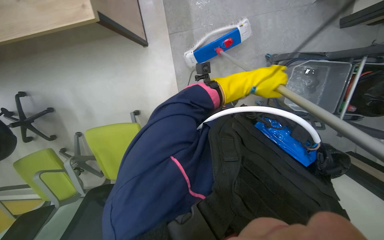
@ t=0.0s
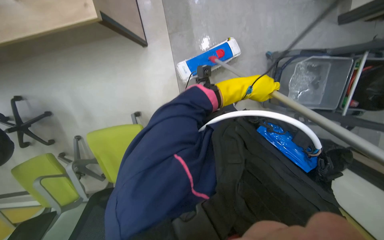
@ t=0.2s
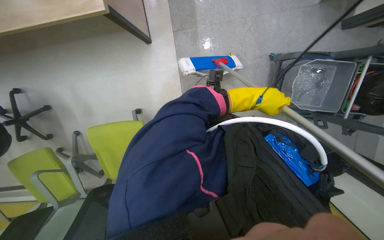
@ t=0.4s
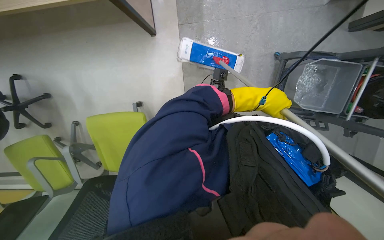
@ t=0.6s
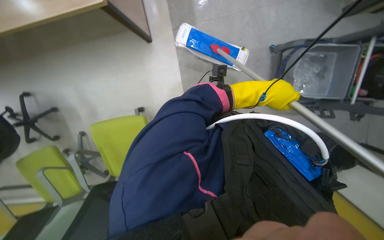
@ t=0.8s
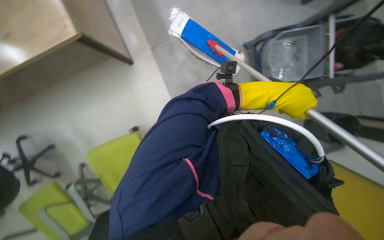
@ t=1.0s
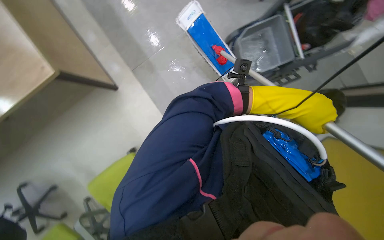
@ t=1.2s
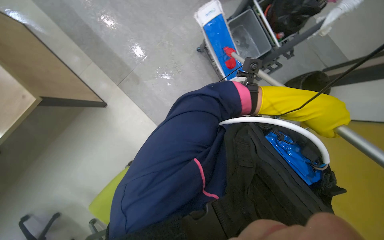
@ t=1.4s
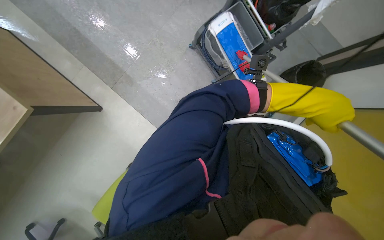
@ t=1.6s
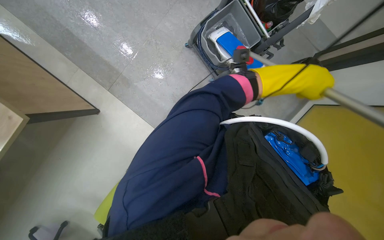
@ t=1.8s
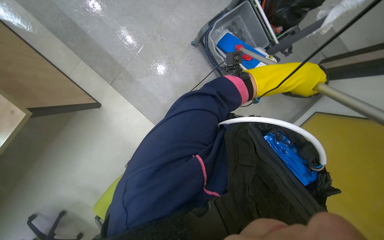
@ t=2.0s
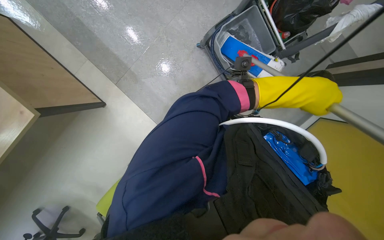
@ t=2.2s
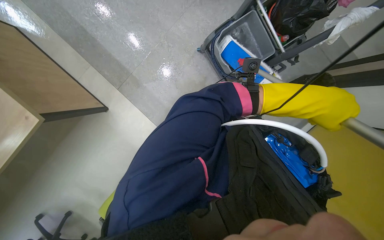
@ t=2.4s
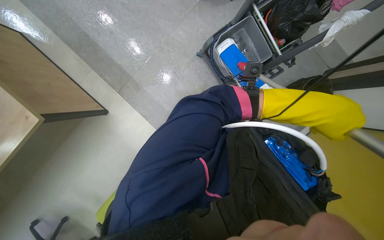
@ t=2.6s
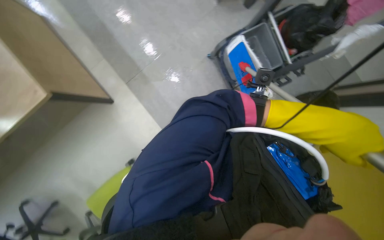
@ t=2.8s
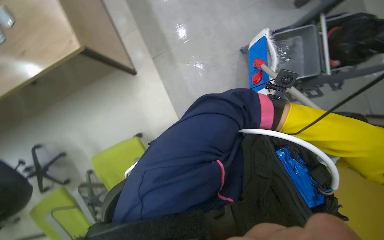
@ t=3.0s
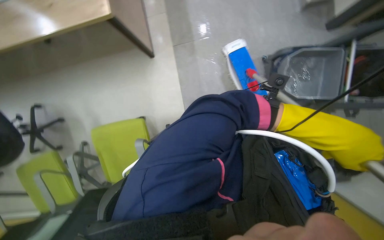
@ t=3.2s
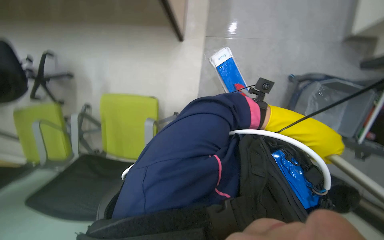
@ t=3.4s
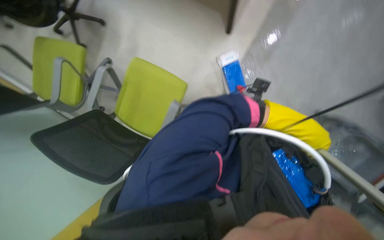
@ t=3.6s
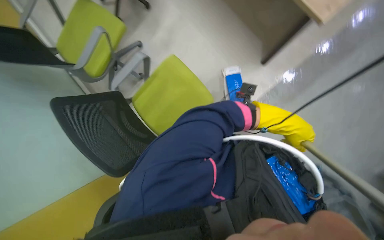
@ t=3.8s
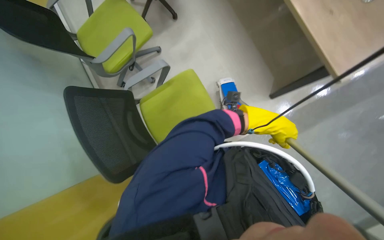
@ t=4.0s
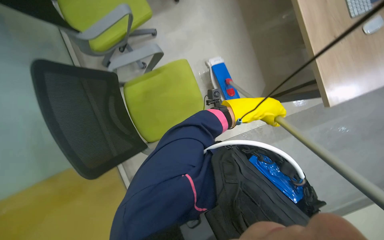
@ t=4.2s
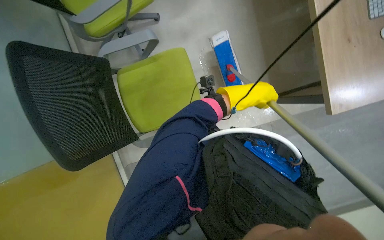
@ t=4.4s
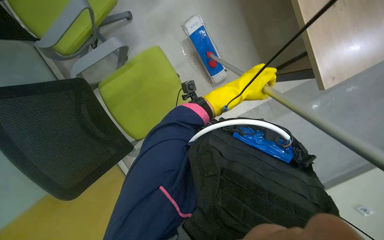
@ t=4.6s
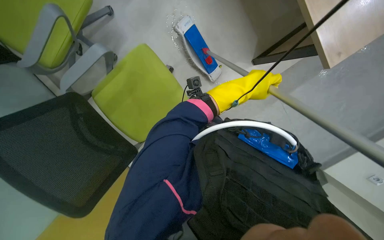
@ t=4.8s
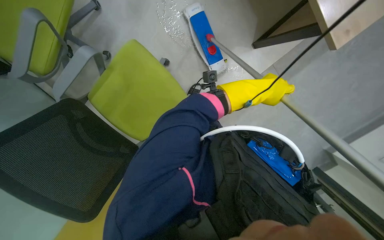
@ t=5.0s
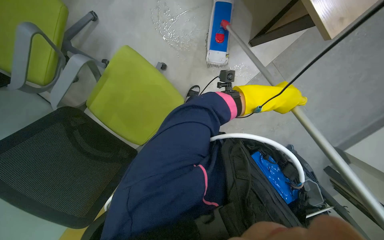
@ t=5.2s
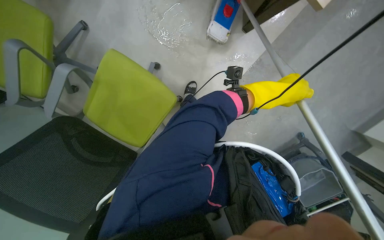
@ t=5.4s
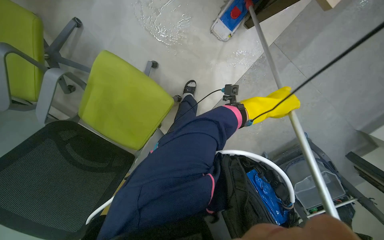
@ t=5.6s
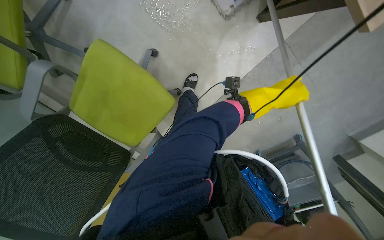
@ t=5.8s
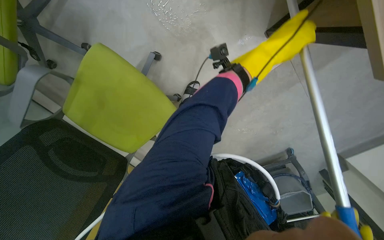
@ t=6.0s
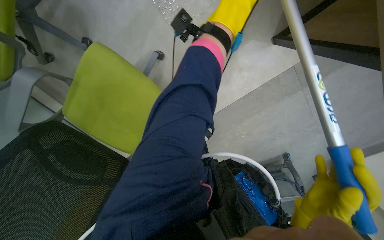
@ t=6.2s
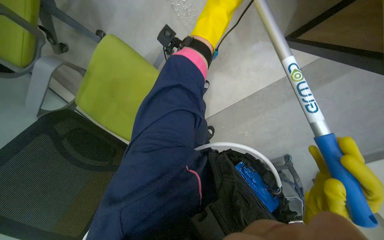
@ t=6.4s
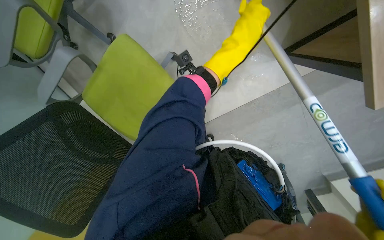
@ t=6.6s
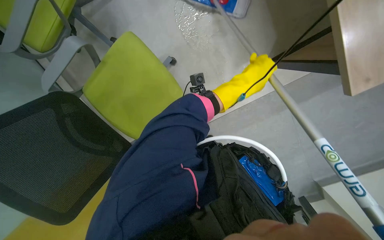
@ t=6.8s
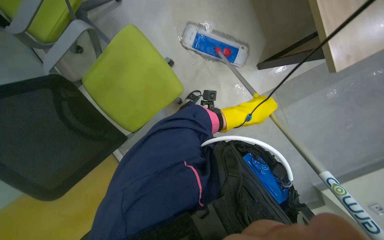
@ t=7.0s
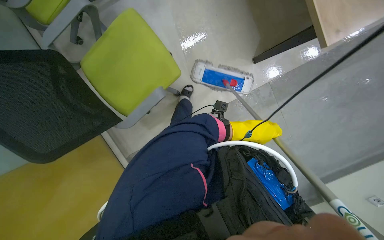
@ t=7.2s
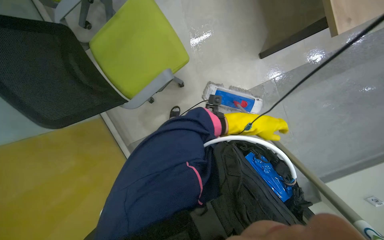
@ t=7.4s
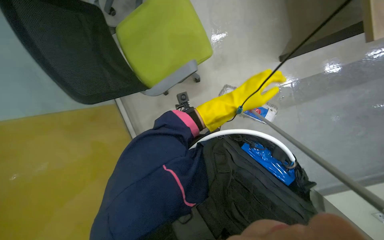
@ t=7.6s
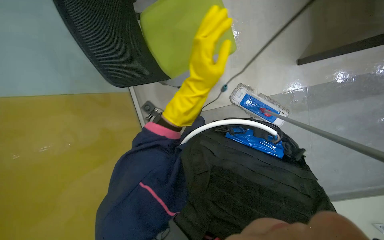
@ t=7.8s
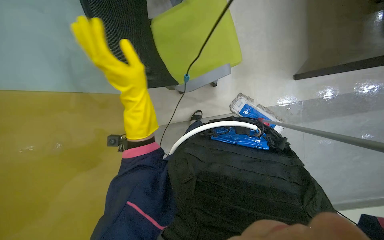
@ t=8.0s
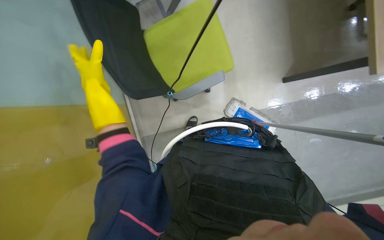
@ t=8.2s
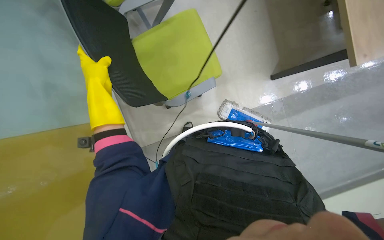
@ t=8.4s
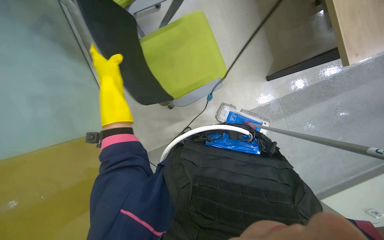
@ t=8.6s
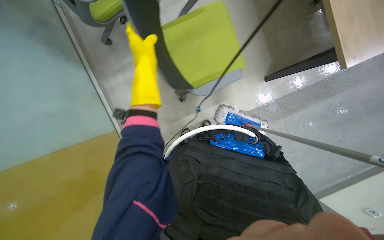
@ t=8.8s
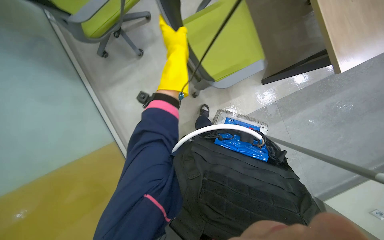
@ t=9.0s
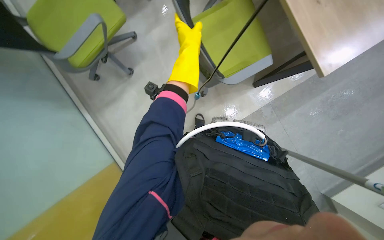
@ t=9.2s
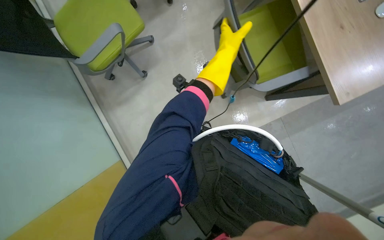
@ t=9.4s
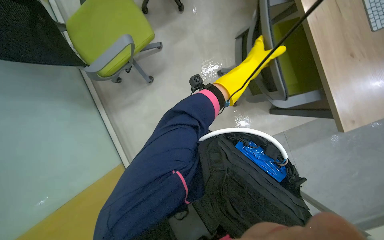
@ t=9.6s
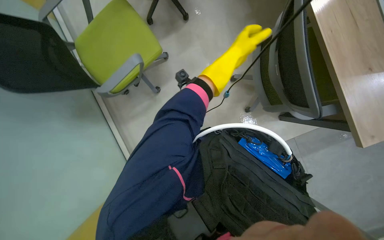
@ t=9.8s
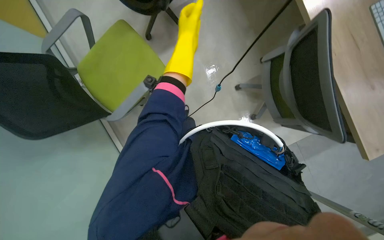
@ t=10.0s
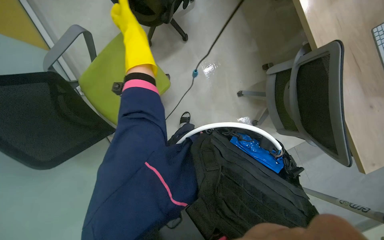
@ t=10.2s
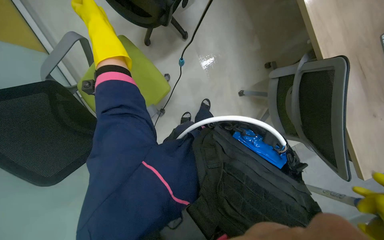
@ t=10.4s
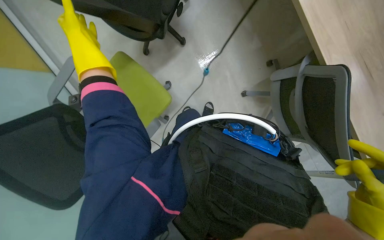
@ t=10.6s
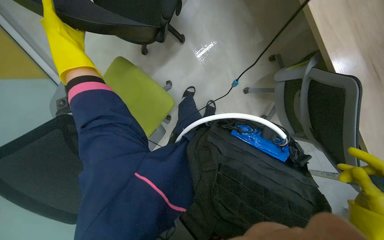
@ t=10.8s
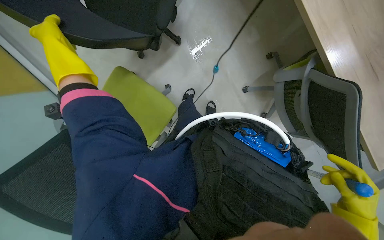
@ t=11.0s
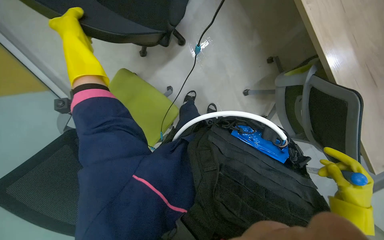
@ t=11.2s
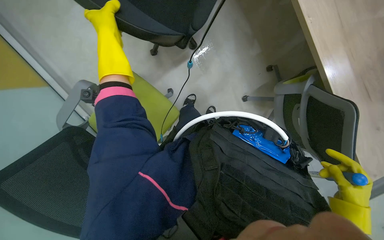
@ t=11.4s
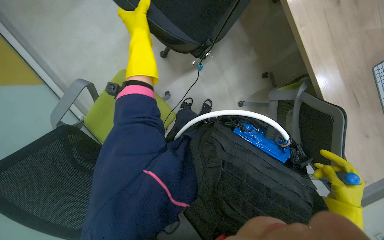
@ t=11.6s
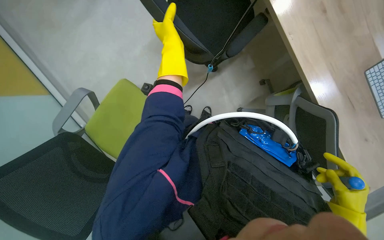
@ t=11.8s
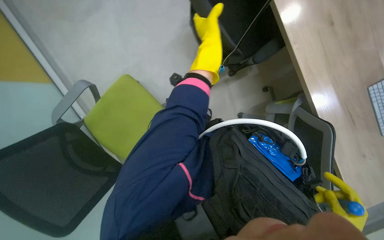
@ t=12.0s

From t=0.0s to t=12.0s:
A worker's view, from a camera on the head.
Job: organizing items.
The whole recording: Arranging office chairs. The worker lifts and moves office chairs to clear the floor.
From t=0.0s to t=1.6s: Everything in view rotates roughly 40 degrees counterclockwise.
From t=3.0s to t=4.4s: The scene turns approximately 80 degrees clockwise in the picture.
From t=4.4s to t=6.0s: The wearer looks roughly 15 degrees further downward. The left hand travels up the picture by about 20 cm.
From t=6.0s to t=7.6s: The camera pitches upward, by approximately 15 degrees.
From t=7.6s to t=9.0s: The left hand moves to the left and up the picture, about 25 cm.
From t=9.0s to t=10.4s: The left hand travels to the left by about 25 cm.
From t=10.4s to t=12.0s: The left hand goes approximately 20 cm up the picture.

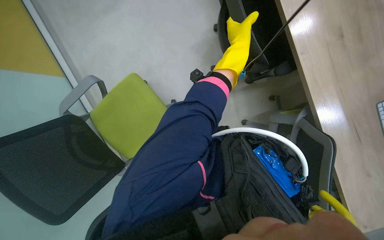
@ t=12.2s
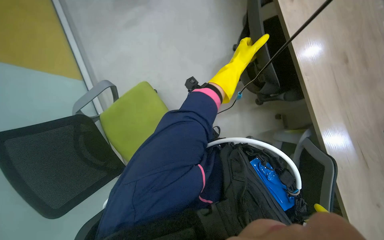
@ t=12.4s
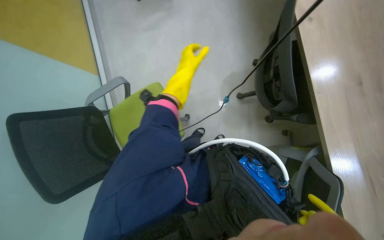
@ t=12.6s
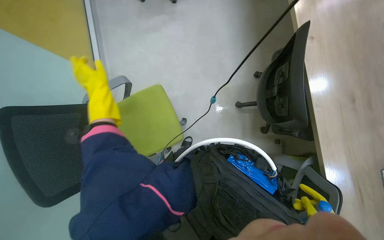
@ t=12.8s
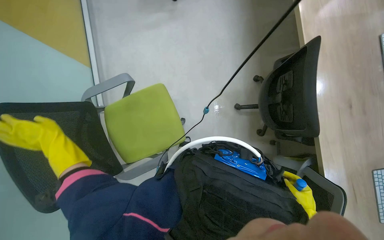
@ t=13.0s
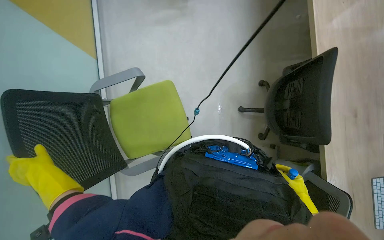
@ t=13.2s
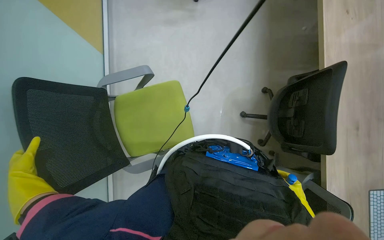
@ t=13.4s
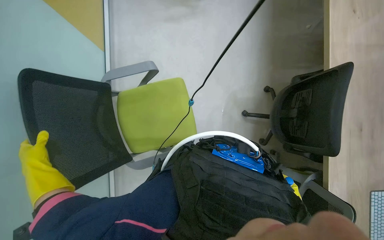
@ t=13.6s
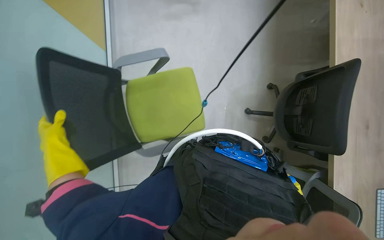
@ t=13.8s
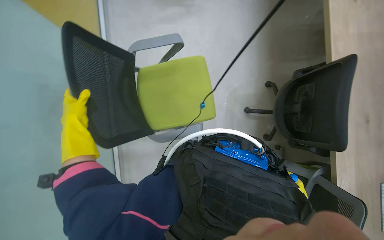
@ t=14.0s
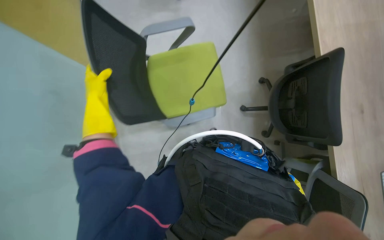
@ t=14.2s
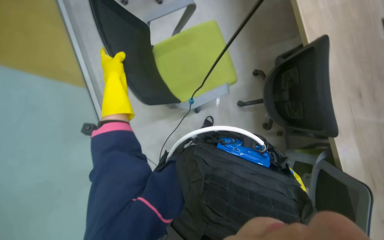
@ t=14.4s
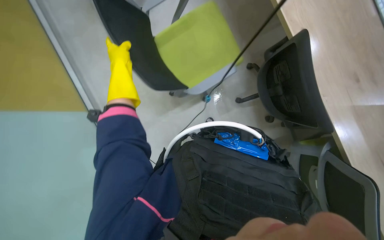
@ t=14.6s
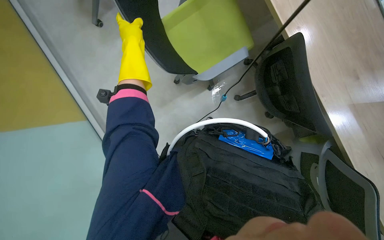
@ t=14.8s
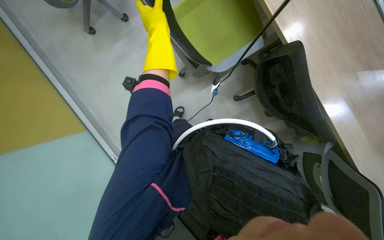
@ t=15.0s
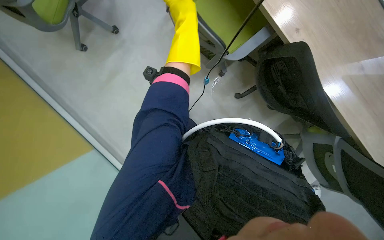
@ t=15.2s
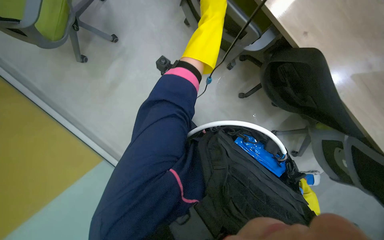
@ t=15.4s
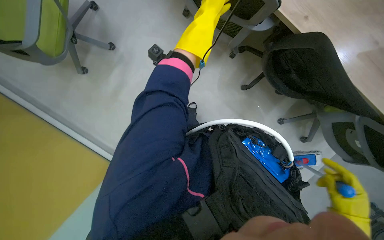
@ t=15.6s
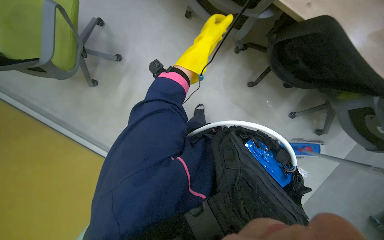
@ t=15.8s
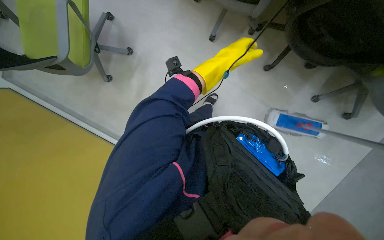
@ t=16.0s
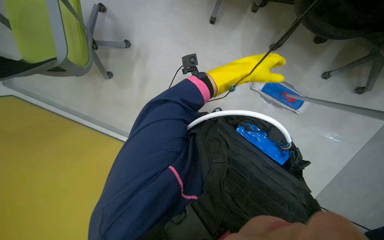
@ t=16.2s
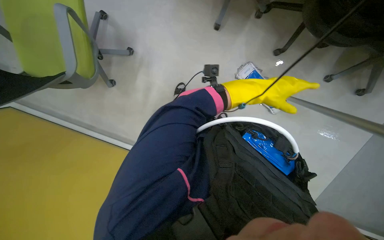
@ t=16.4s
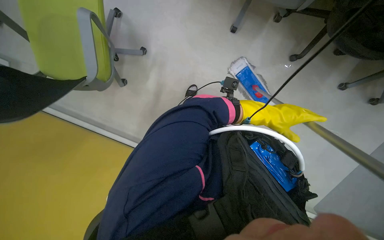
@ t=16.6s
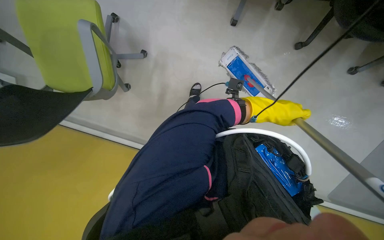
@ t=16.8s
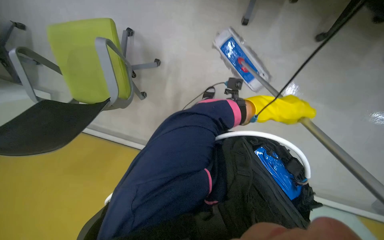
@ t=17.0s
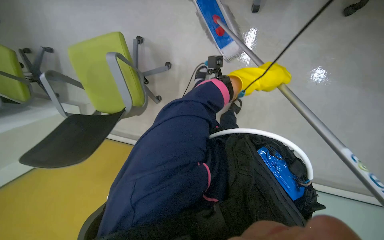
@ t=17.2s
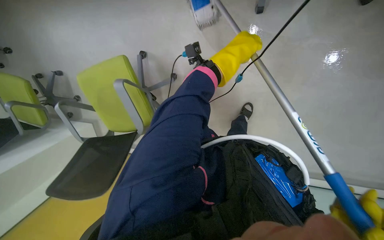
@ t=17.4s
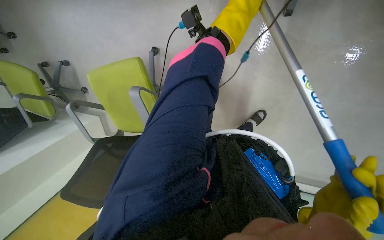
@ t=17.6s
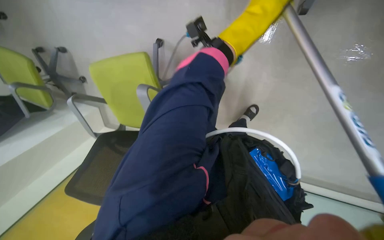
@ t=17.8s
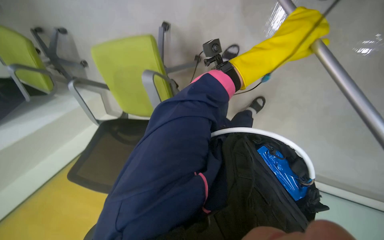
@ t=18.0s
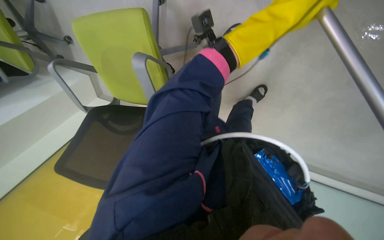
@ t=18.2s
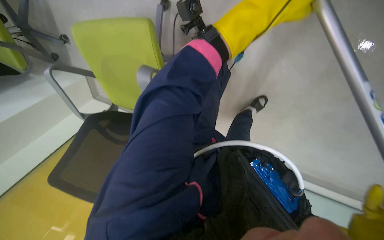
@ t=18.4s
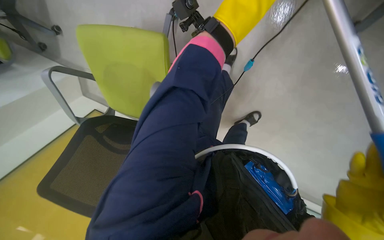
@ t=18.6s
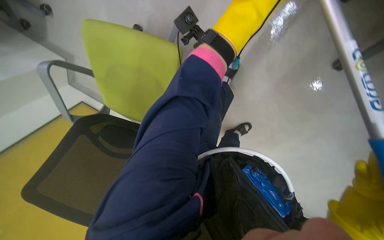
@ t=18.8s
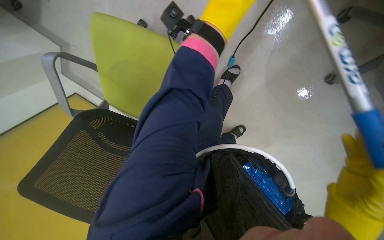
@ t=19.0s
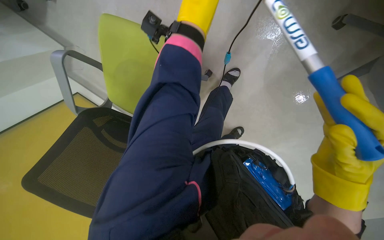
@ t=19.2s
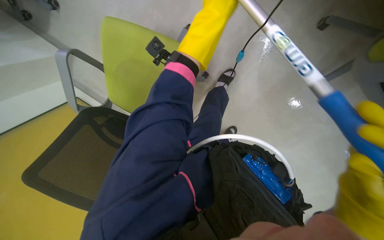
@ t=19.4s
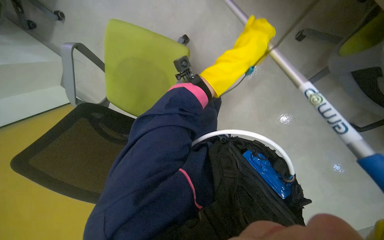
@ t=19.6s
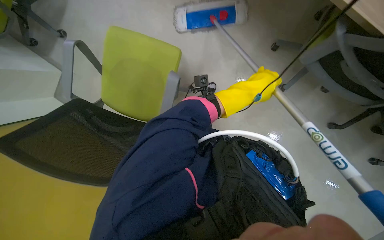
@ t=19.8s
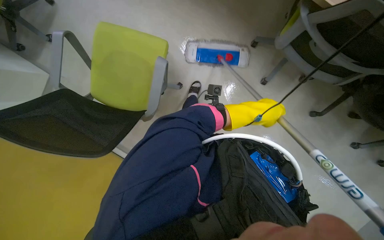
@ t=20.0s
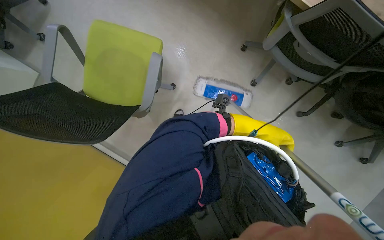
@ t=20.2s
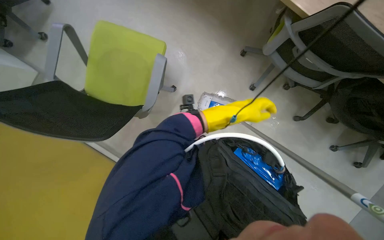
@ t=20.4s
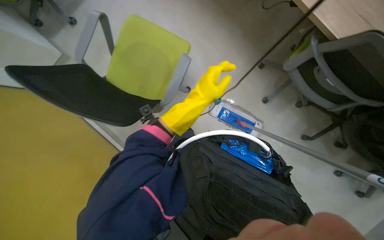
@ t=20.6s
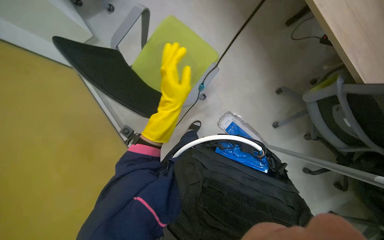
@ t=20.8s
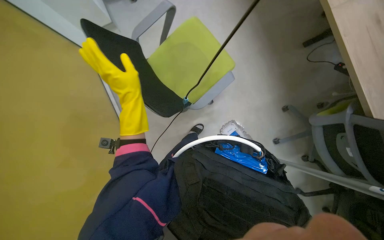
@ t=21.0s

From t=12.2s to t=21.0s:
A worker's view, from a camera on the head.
Job: organizing items.
The whole recording: Arranging office chairs. The worker lifts and moves office chairs to clear the floor.
From t=12.2s to t=13.6s: The left hand moves to the left and down the picture, about 80 cm.
From t=13.6s to t=15.2s: The left hand is displaced up the picture and to the right by roughly 50 cm.
From t=15.2s to t=16.6s: The head travels approximately 40 cm. The view tips downward by approximately 15 degrees.
From t=16.6s to t=18.0s: The camera is aimed approximately 25 degrees further to the left.
From t=19.6s to t=21.0s: Everything in view rotates approximately 35 degrees clockwise.
